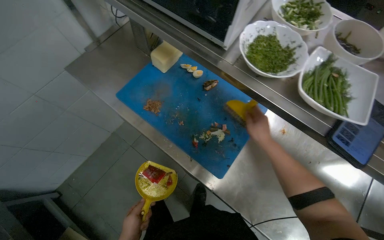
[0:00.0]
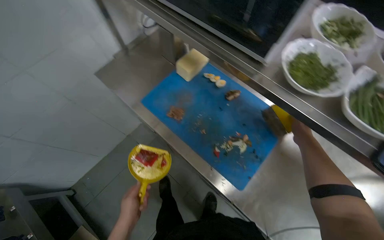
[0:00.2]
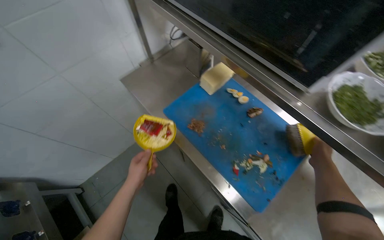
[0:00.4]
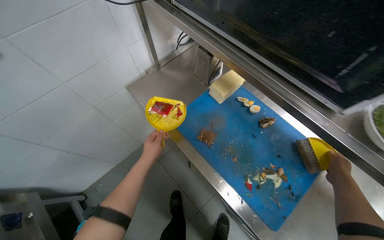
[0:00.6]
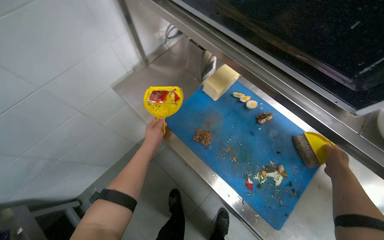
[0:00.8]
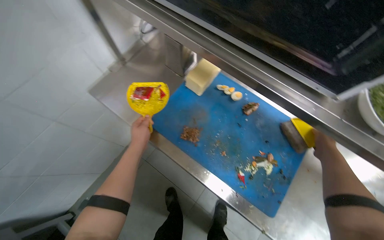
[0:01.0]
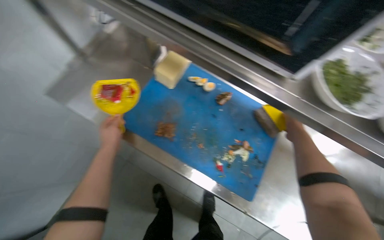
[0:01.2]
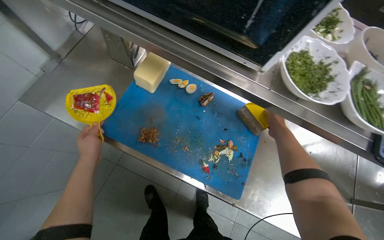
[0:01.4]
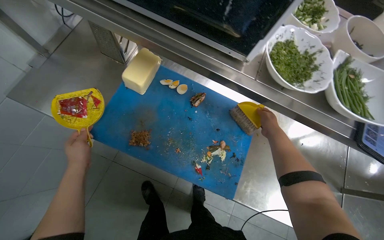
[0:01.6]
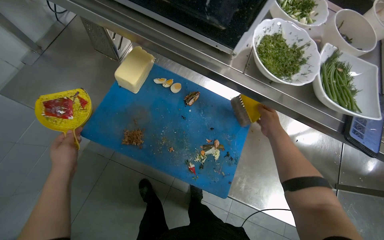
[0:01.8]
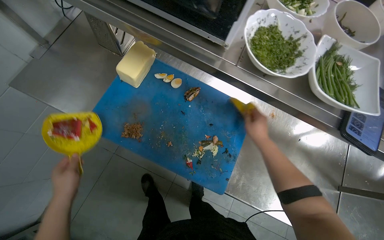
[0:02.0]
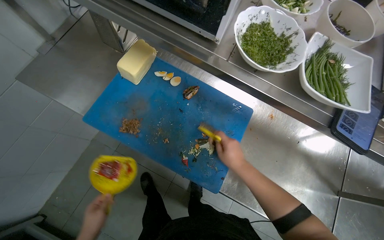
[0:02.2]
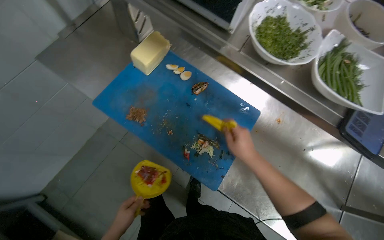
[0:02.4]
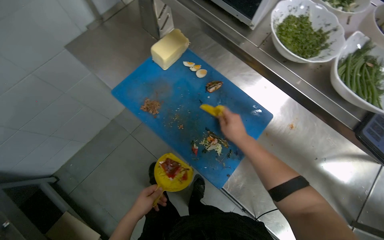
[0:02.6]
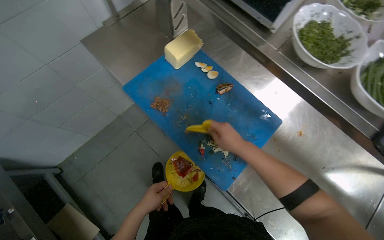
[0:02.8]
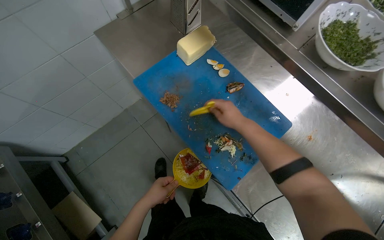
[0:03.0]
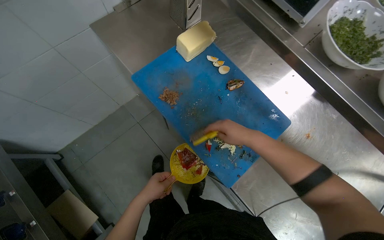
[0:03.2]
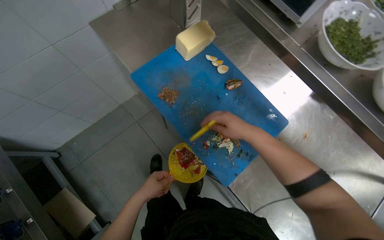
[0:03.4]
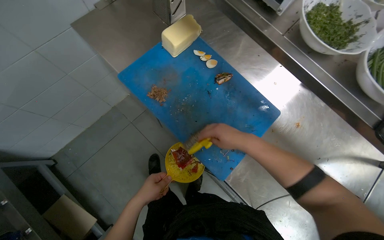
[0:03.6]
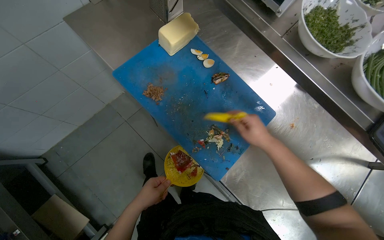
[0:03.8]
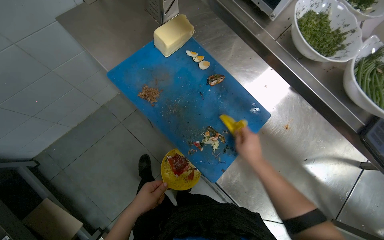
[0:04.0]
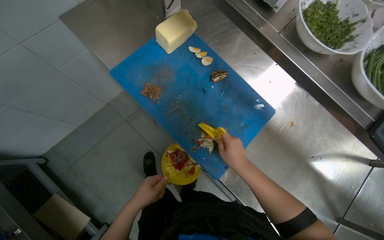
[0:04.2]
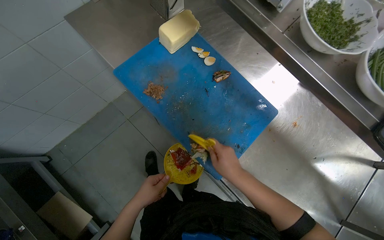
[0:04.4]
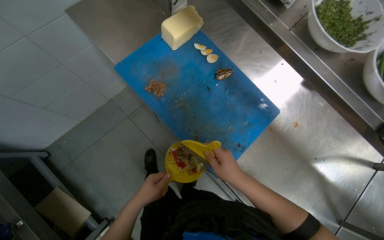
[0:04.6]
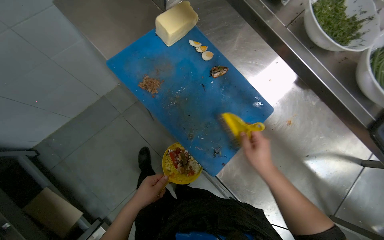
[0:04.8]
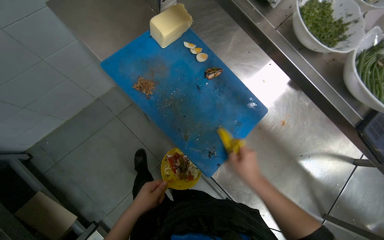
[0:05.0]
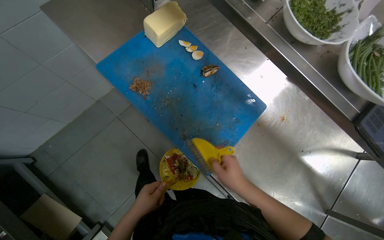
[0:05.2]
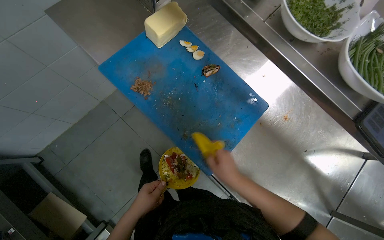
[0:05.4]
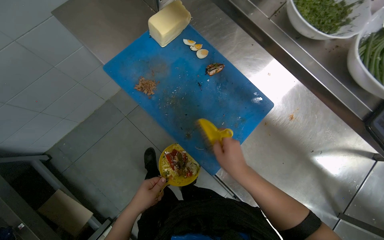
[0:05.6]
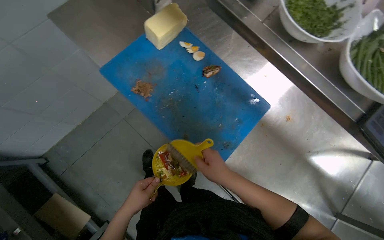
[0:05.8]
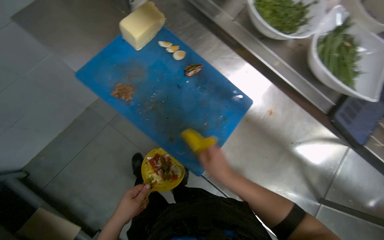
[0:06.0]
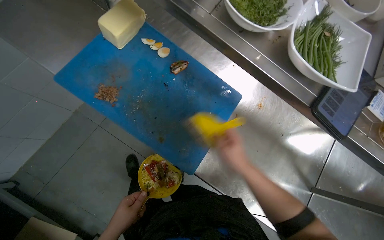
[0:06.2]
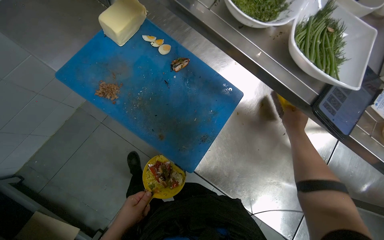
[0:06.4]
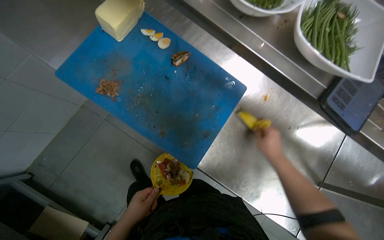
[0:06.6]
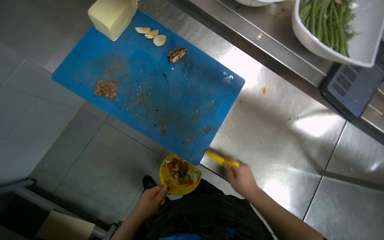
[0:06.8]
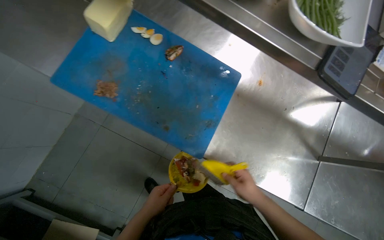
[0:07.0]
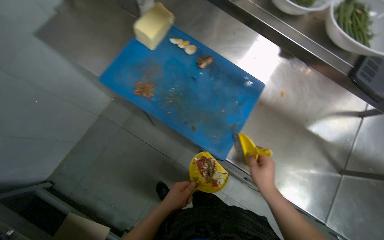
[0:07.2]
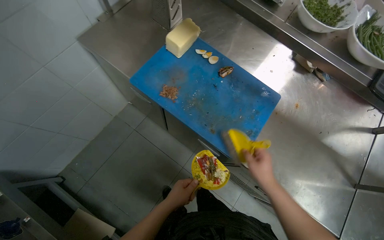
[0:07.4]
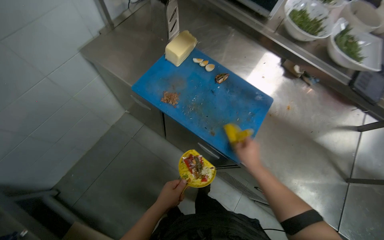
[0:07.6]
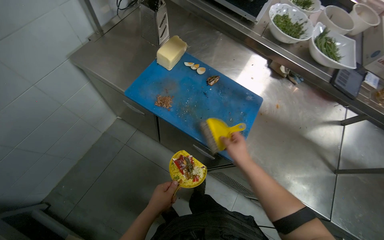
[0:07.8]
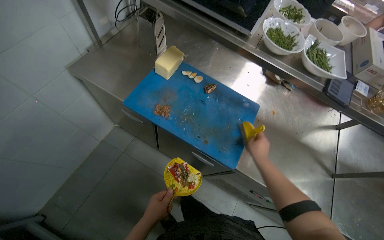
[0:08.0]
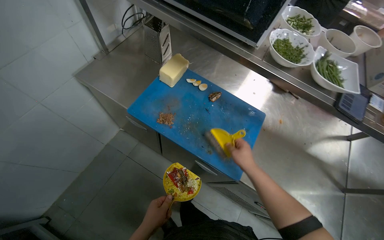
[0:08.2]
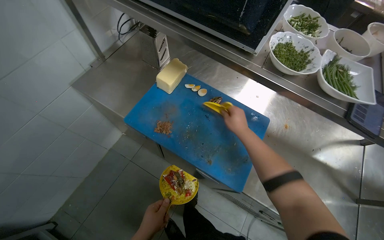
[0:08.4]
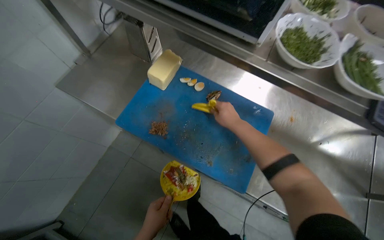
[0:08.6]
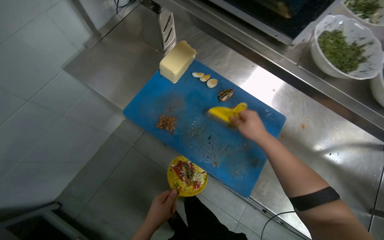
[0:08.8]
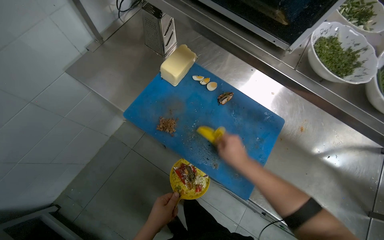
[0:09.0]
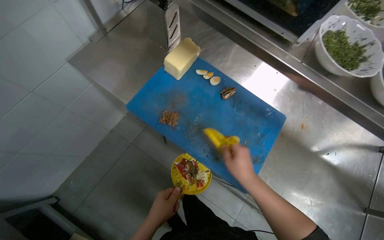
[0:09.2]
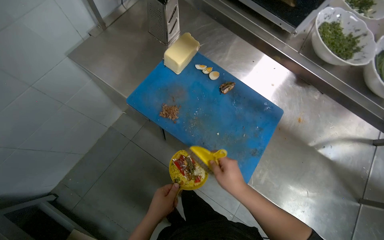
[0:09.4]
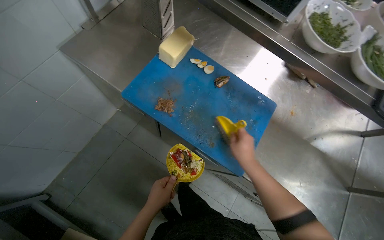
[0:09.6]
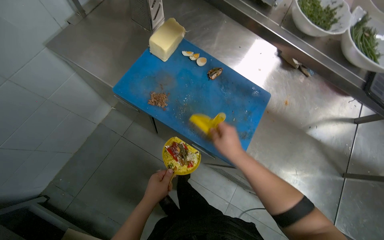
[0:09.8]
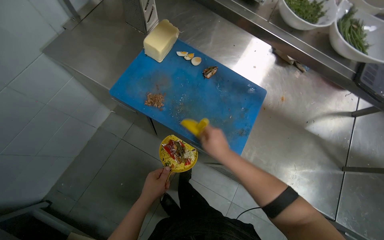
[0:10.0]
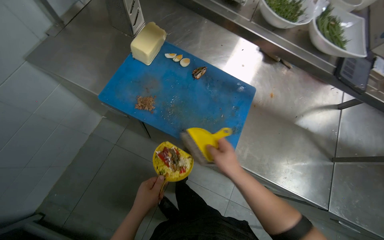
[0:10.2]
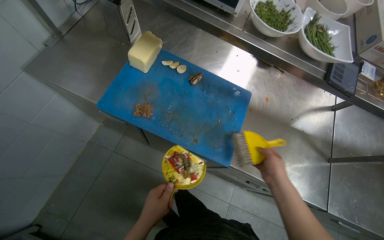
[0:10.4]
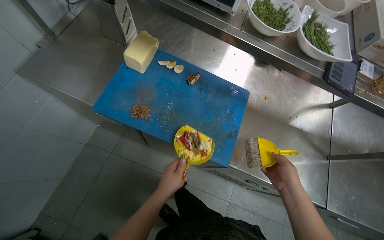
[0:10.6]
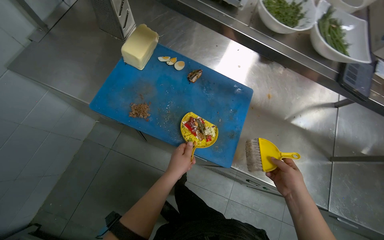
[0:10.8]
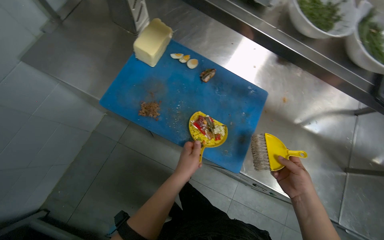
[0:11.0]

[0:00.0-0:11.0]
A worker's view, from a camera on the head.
Job: cleaning kitchen.
The whole recording: Sweeping food scraps from counter. The worker sweeps food scraps from the metal counter and cutting board into a dustpan.
0:00.0 to 0:01.6: The head turns to the right by about 15 degrees. The right hand moves roughly 5 cm to the right and comes back, while the left hand travels up the picture by some 40 cm.
0:01.6 to 0:03.2: The wearer looks roughly 25 degrees further to the left. The left hand moves down the picture and to the right, roughly 35 cm, while the right hand travels to the left by about 15 cm, and travels down the picture and back again, approximately 15 cm each way.
0:03.2 to 0:04.8: The right hand is displaced down the picture by about 15 cm.
0:04.8 to 0:06.2: The hands make small movements and keep their place.
0:06.2 to 0:07.8: The right hand moves up and down the picture over about 20 cm, changing direction 2 times.
0:07.8 to 0:09.4: The right hand travels up the picture and back again, approximately 25 cm each way.
0:09.4 to 0:11.0: The right hand goes about 15 cm to the right, while the left hand travels up the picture and to the right by some 15 cm.

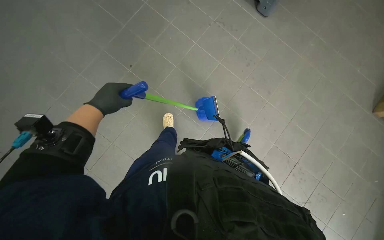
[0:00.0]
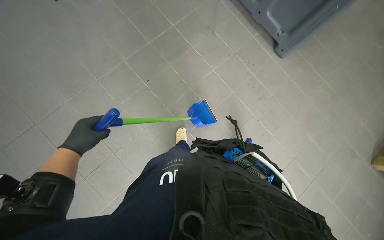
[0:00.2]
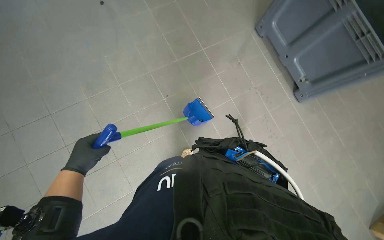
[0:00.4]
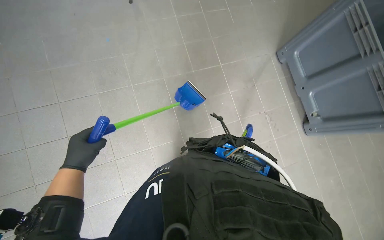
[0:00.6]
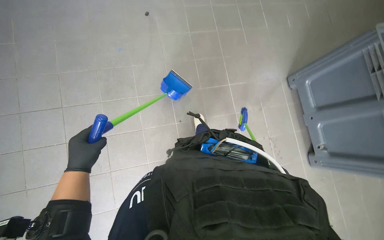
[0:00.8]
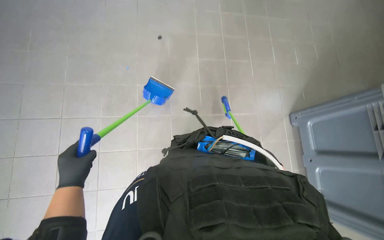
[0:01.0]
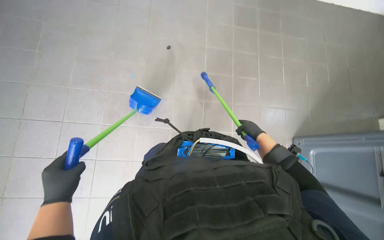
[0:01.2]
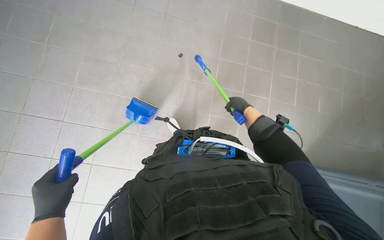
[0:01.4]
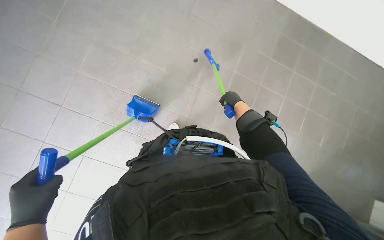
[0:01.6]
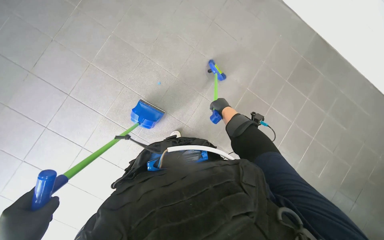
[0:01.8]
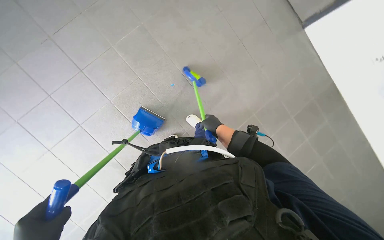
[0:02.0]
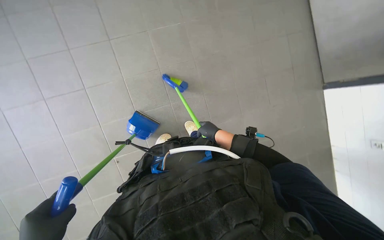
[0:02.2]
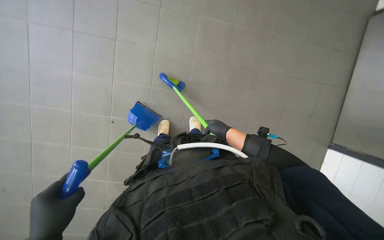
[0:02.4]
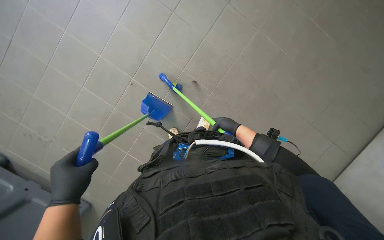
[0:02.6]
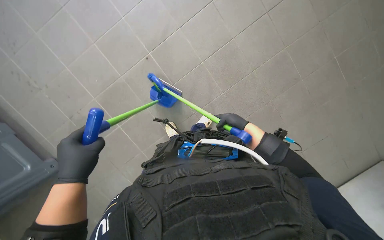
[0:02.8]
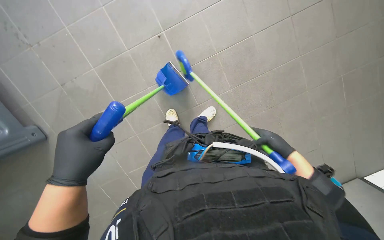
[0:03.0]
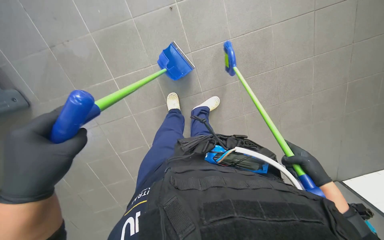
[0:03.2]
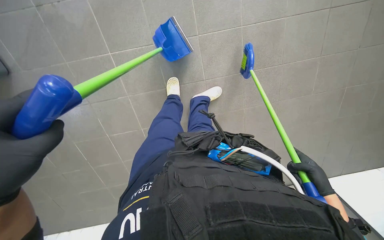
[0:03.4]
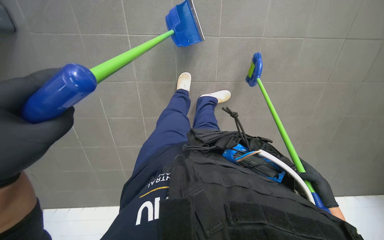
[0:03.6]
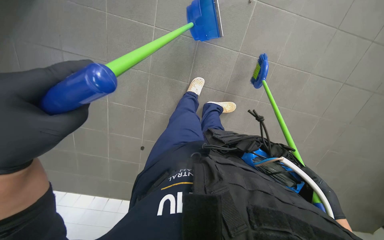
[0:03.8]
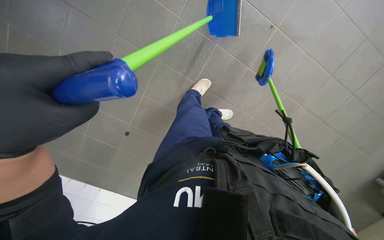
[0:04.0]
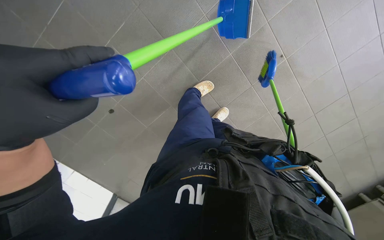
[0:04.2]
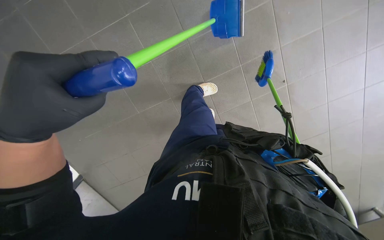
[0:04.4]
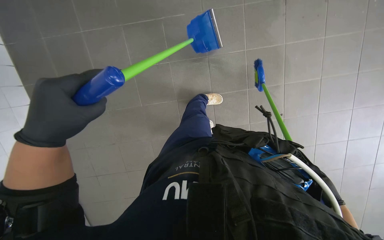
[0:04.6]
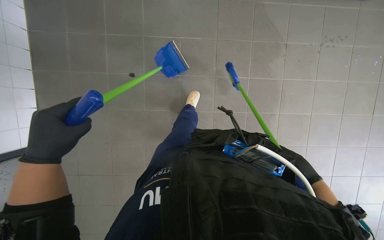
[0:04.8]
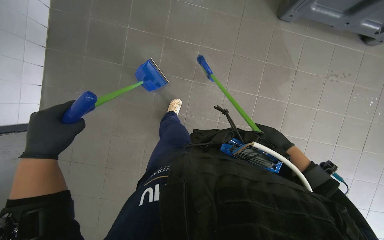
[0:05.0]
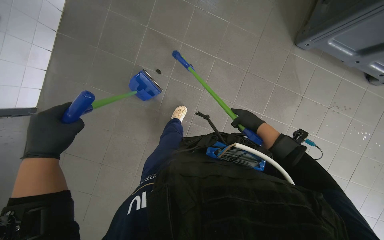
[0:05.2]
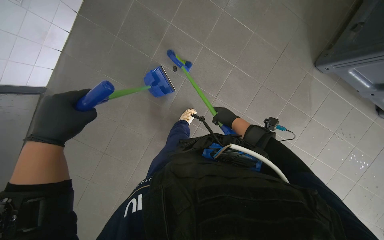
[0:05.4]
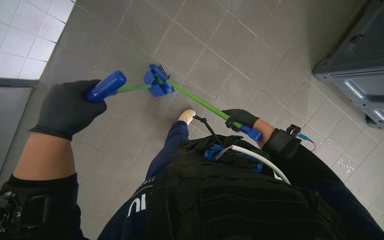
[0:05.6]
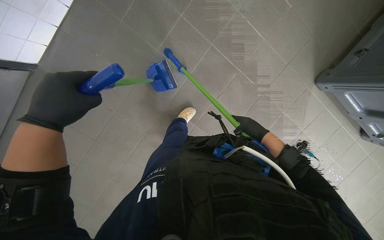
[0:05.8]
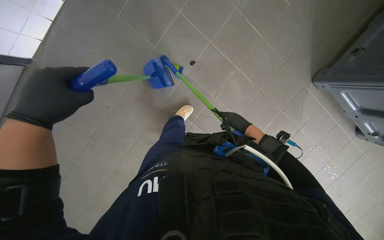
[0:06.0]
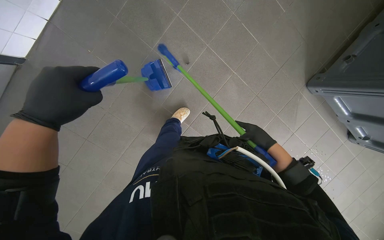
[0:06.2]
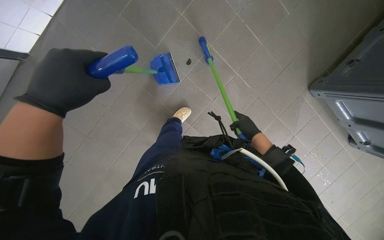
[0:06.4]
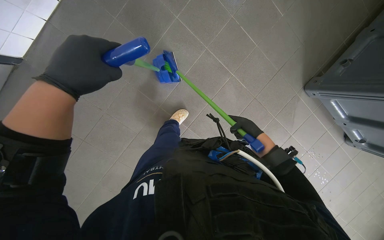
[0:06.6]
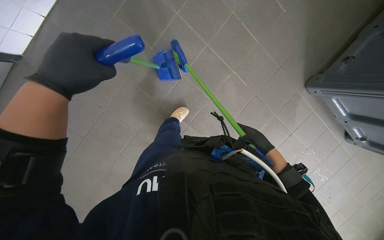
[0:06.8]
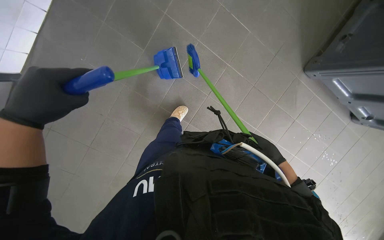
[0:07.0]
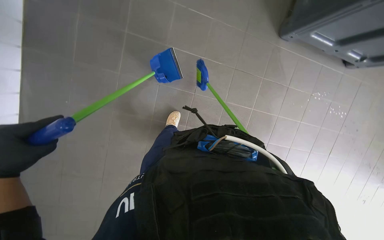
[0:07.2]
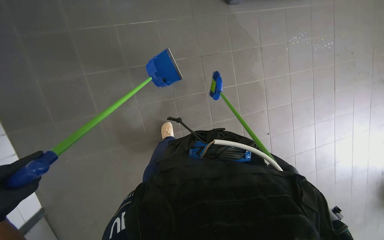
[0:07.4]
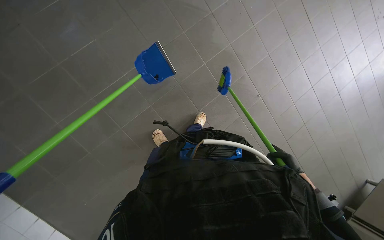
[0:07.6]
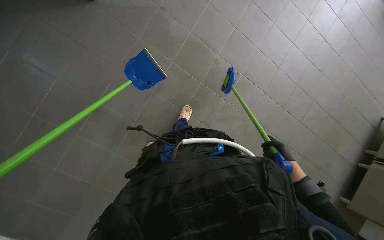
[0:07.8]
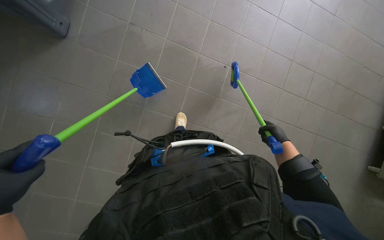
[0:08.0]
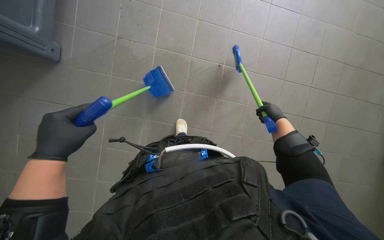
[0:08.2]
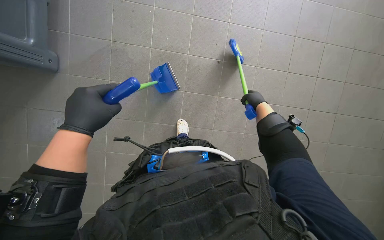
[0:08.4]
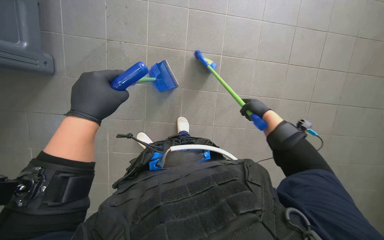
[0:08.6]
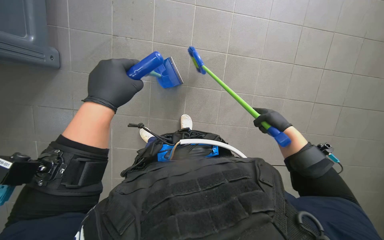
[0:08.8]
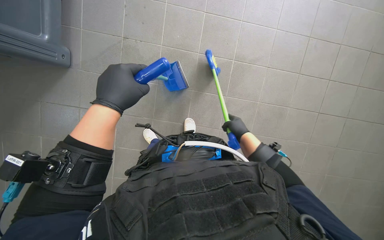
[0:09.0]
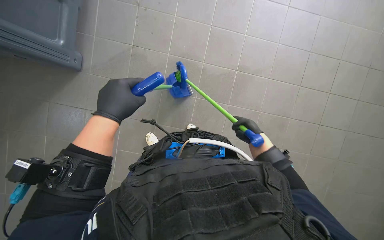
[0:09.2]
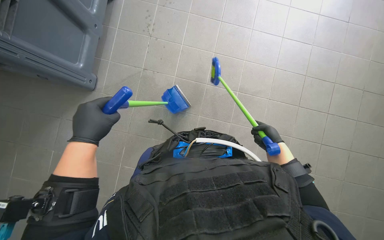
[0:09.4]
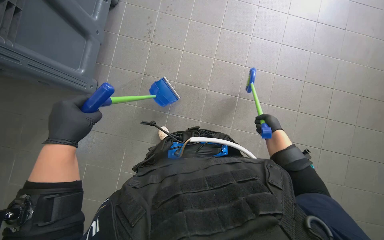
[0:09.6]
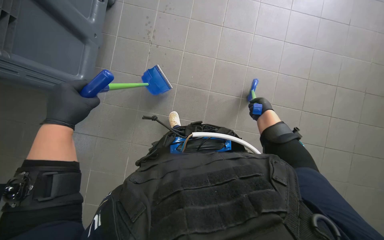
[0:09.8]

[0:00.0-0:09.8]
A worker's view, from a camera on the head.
Job: sweeping floor.
The whole recording: Sweeping tiled floor. The worker sweeps the tiled floor with a broom and dustpan, collecting debris.
0:00.0 to 0:01.4: The head travels approximately 50 cm. The view tips upward by approximately 20 degrees. Everything in view rotates some 45 degrees clockwise.
0:02.8 to 0:04.2: The wearer looks approximately 15 degrees further downward. The scene rotates clockwise by some 40 degrees.
0:05.6 to 0:07.0: The camera is carried about 80 cm.
0:08.4 to 0:09.8: The left hand goes some 20 cm to the left.
